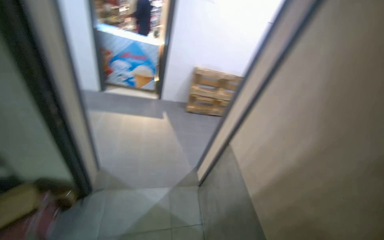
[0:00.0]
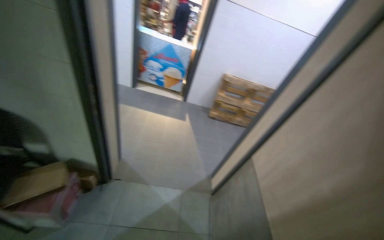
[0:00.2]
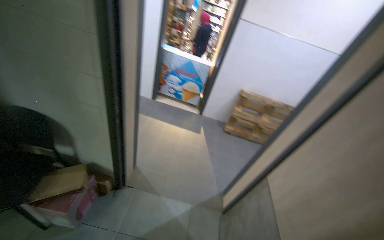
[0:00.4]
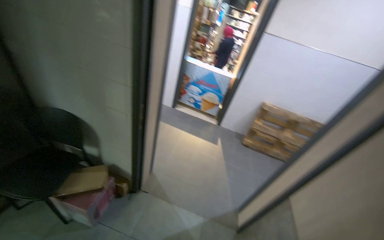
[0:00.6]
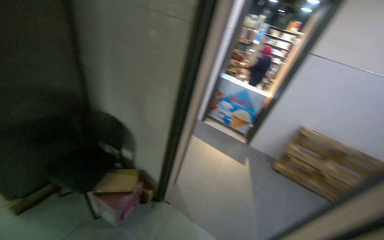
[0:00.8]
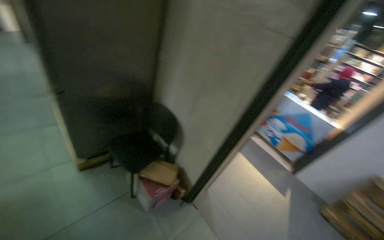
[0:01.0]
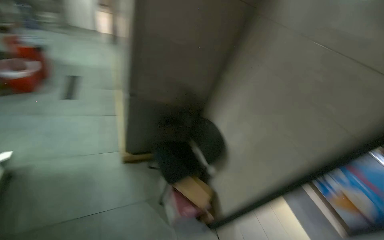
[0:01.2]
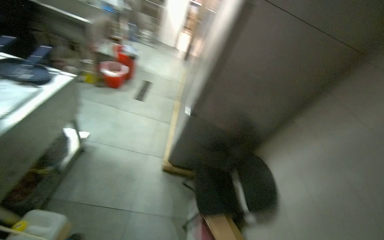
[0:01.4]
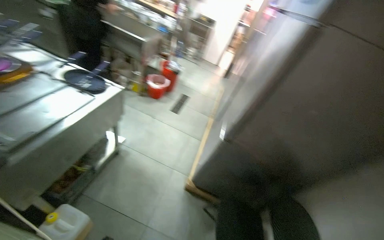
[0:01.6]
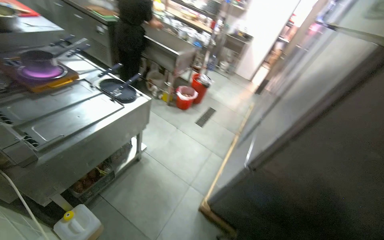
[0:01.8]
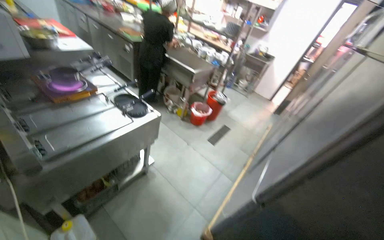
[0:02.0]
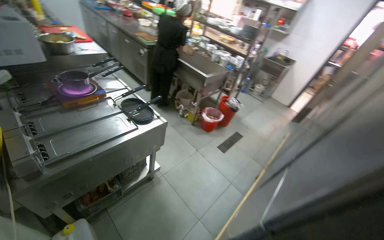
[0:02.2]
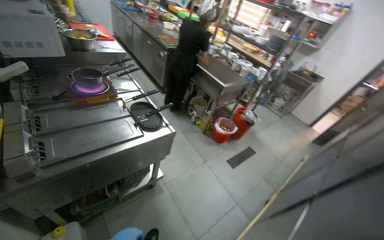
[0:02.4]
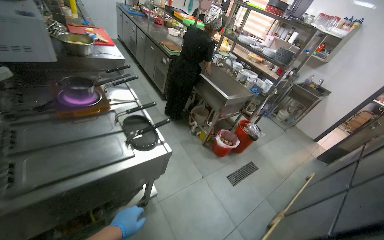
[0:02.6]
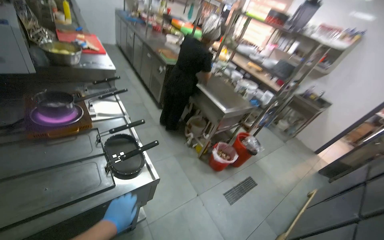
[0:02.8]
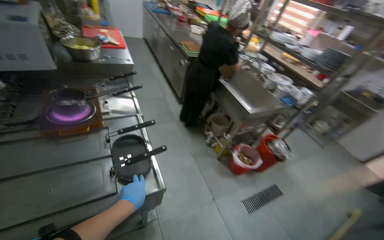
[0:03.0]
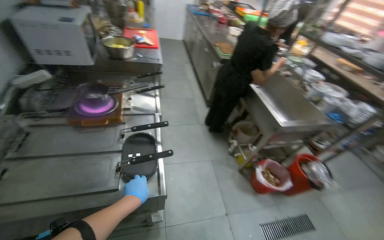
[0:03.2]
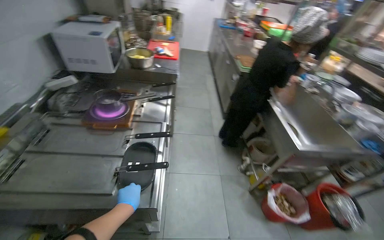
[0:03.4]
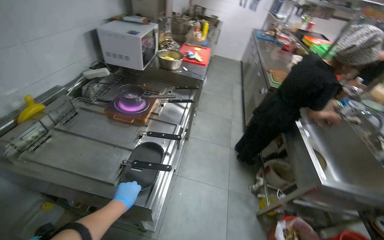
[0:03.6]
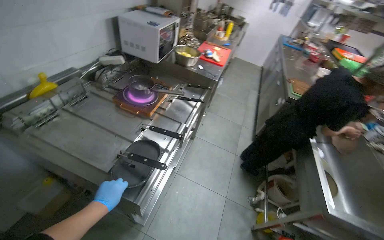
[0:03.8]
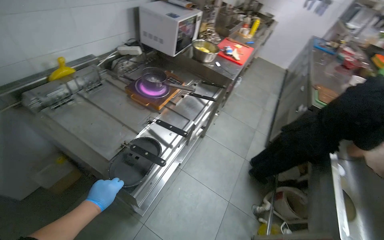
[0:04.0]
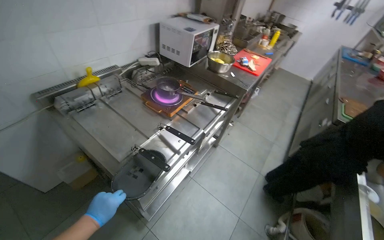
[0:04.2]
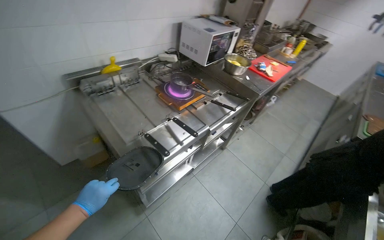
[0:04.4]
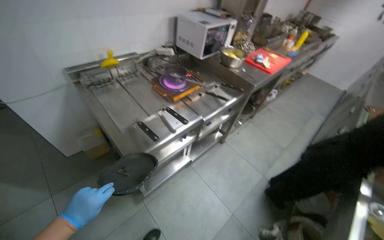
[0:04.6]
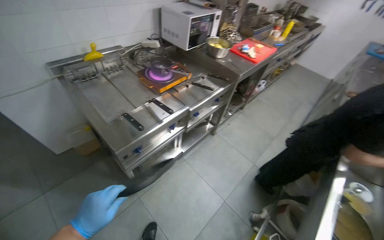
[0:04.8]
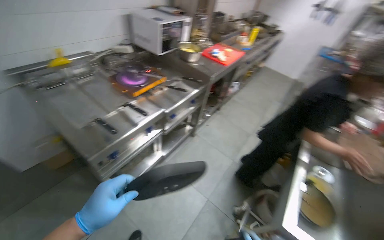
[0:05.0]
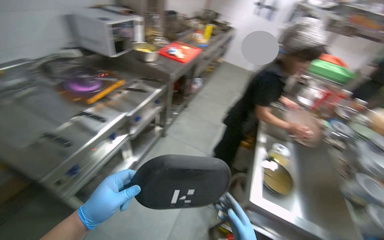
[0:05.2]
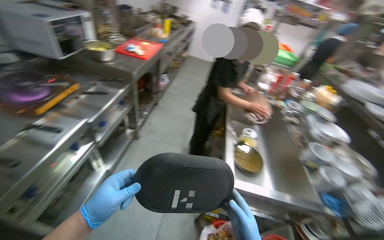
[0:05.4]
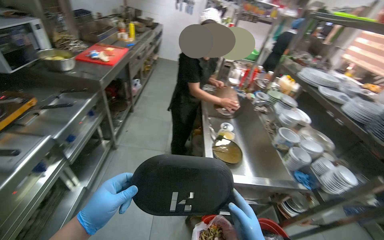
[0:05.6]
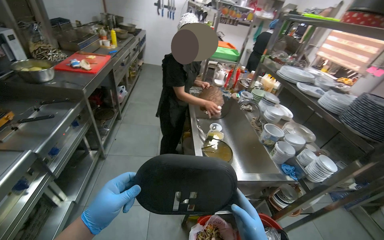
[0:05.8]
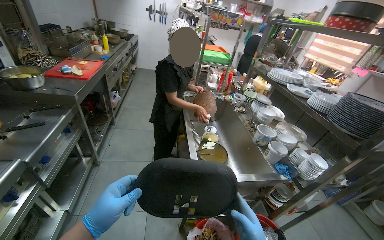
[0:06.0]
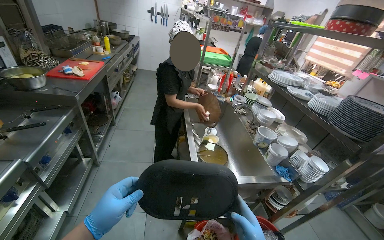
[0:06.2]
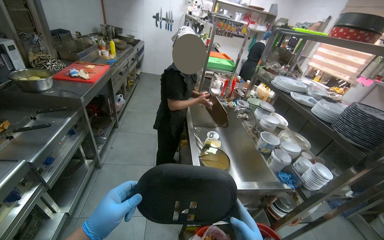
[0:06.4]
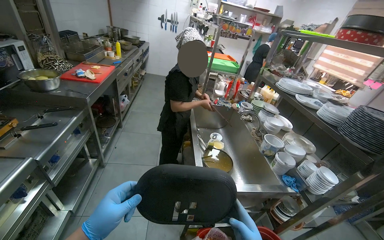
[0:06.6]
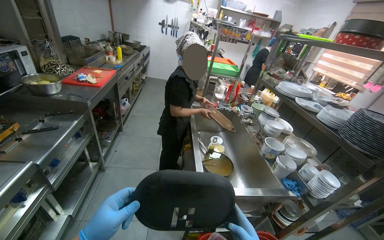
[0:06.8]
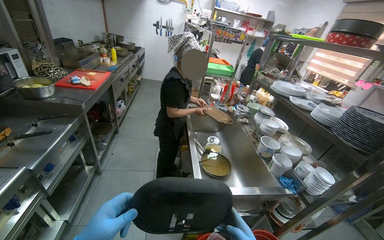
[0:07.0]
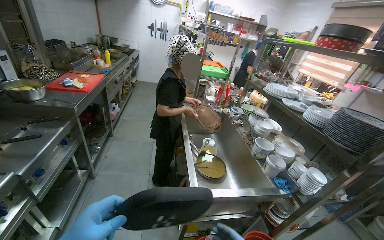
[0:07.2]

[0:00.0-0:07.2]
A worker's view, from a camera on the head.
Job: preparing food.
The whole recording: Adding product to boiling water and storing in refrigerator. The worker adds the product into the boiling water, then places the remaining portion into the refrigerator.
0:00.0 to 0:01.4: The head travels about 60 cm. The head turns to the left by some 100 degrees. The wearer looks roughly 25 degrees further upward.
0:01.4 to 0:02.8: The camera travels some 70 cm. The wearer looks about 50 degrees further to the left. The view tips upward by approximately 20 degrees.
0:02.8 to 0:04.4: The camera travels roughly 60 cm. The wearer looks about 80 degrees further to the left.
0:04.4 to 0:05.8: The camera is carried about 40 cm. The head turns to the right by roughly 50 degrees.

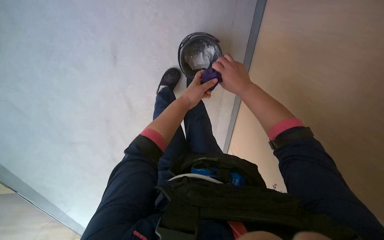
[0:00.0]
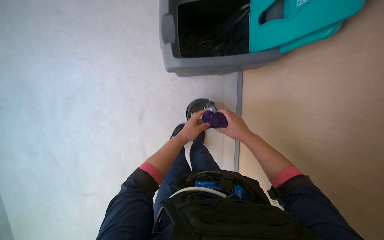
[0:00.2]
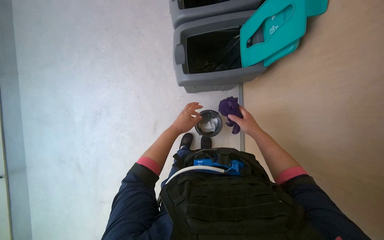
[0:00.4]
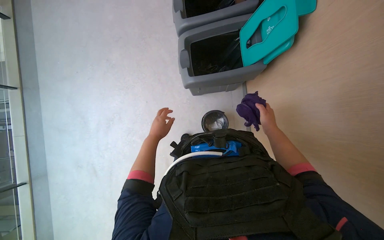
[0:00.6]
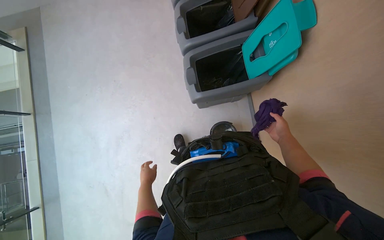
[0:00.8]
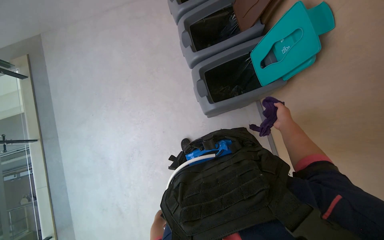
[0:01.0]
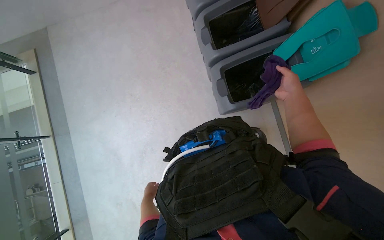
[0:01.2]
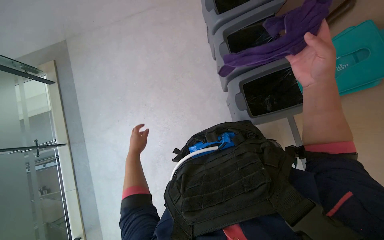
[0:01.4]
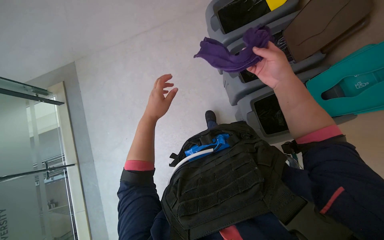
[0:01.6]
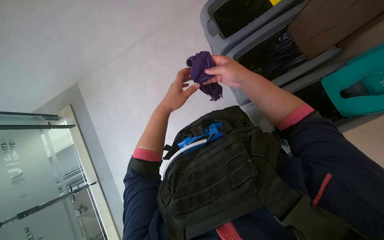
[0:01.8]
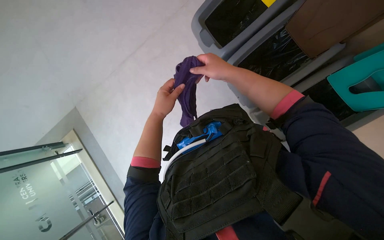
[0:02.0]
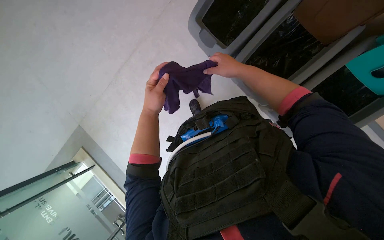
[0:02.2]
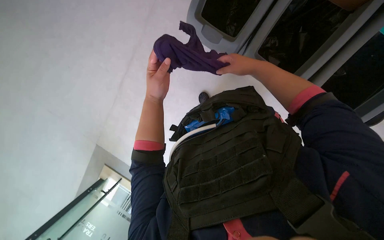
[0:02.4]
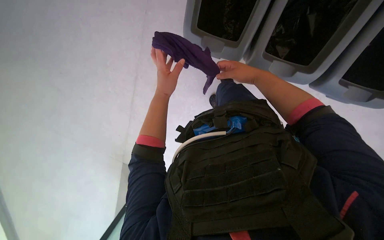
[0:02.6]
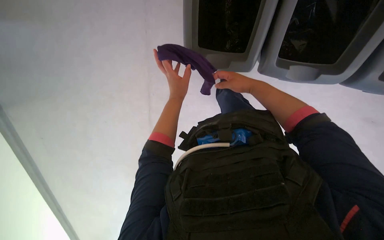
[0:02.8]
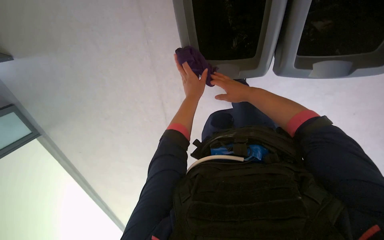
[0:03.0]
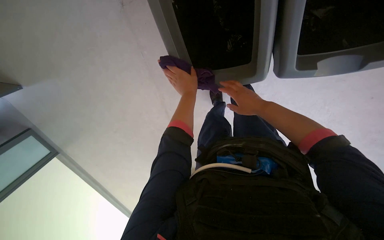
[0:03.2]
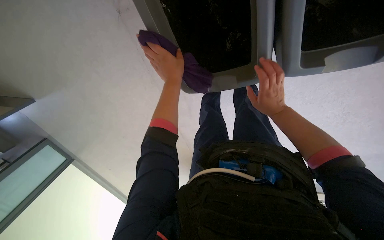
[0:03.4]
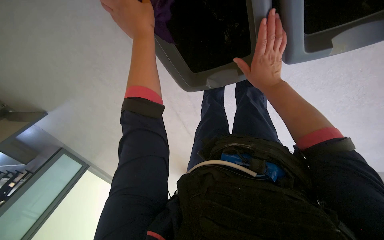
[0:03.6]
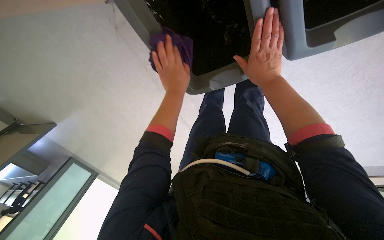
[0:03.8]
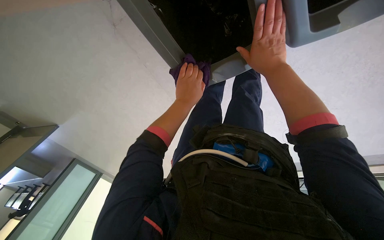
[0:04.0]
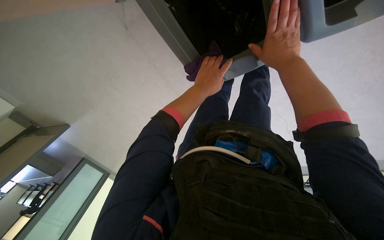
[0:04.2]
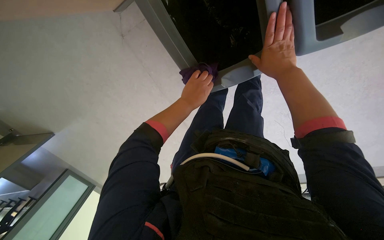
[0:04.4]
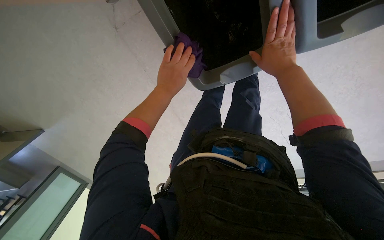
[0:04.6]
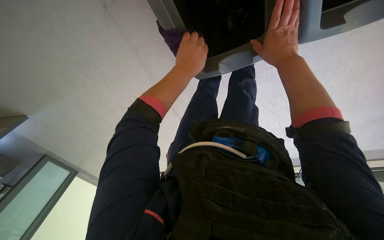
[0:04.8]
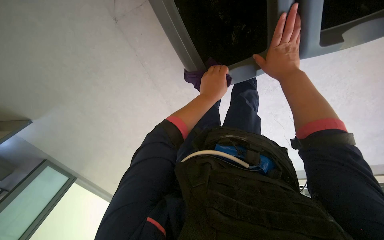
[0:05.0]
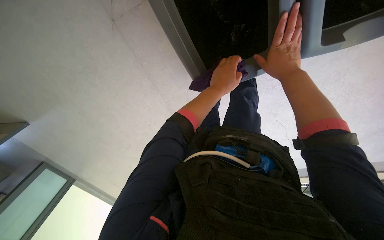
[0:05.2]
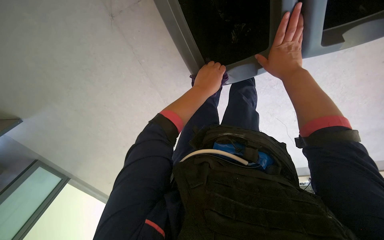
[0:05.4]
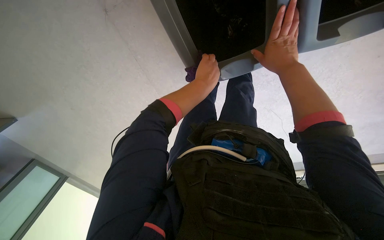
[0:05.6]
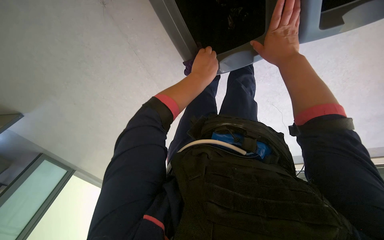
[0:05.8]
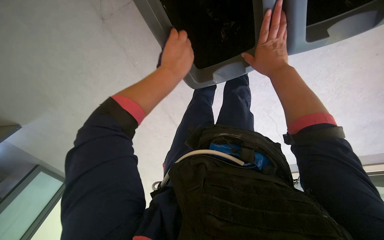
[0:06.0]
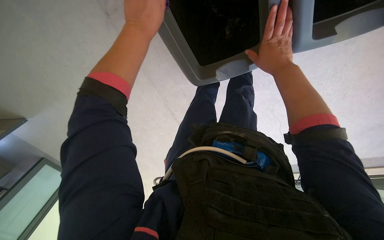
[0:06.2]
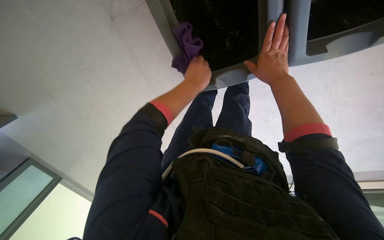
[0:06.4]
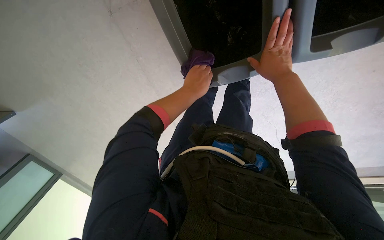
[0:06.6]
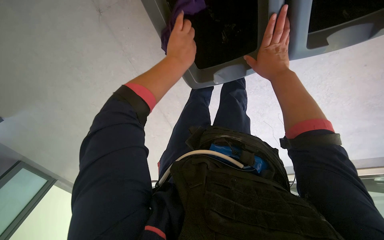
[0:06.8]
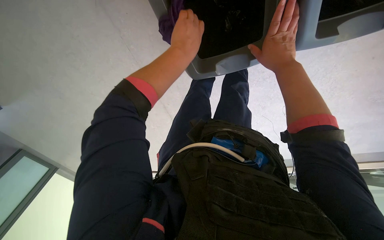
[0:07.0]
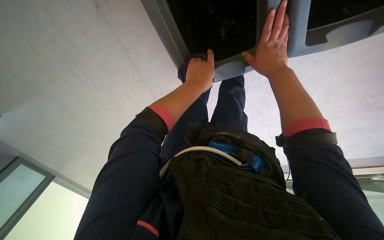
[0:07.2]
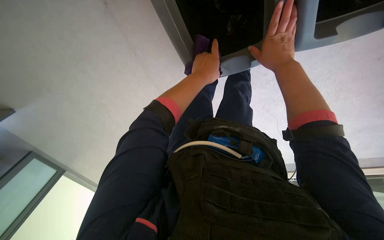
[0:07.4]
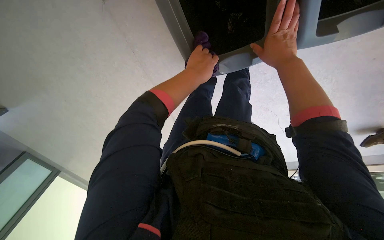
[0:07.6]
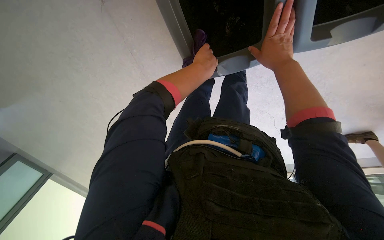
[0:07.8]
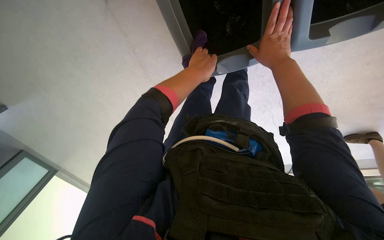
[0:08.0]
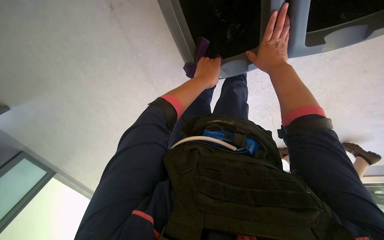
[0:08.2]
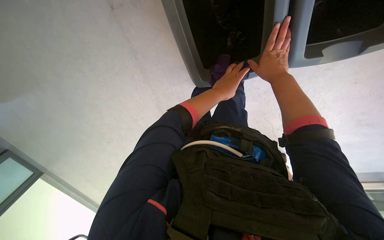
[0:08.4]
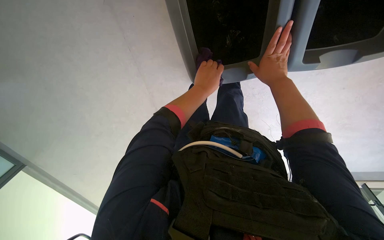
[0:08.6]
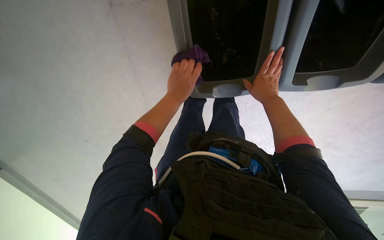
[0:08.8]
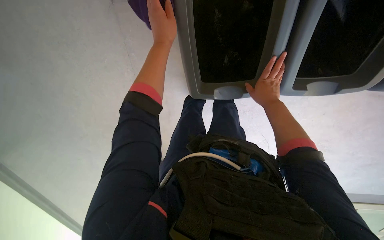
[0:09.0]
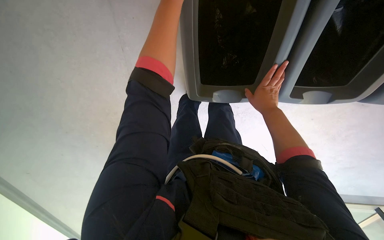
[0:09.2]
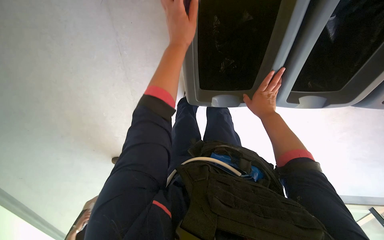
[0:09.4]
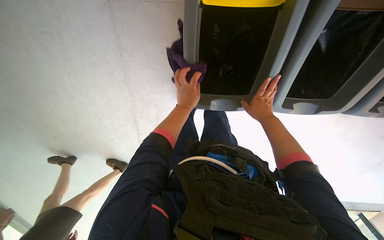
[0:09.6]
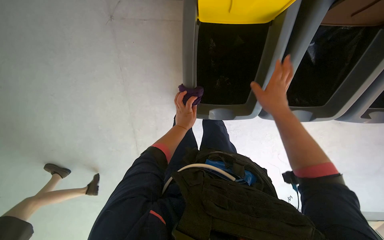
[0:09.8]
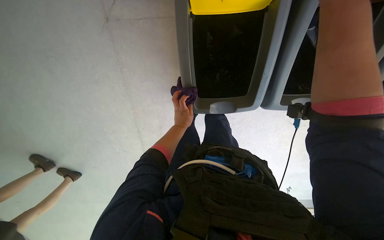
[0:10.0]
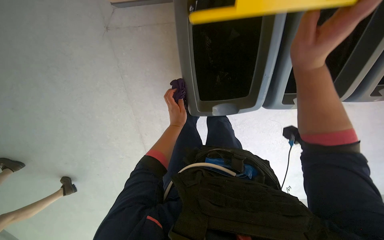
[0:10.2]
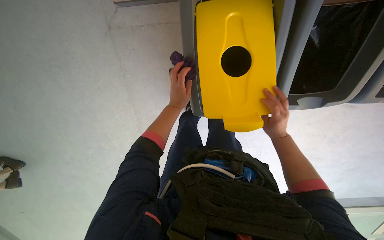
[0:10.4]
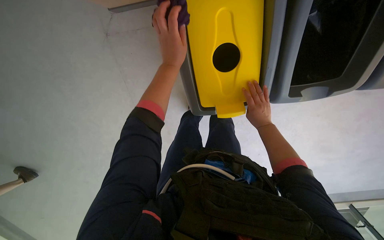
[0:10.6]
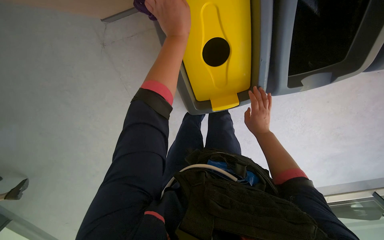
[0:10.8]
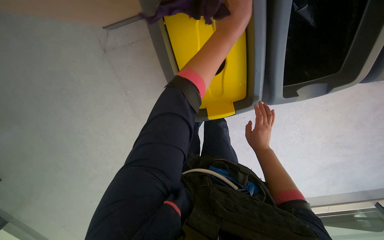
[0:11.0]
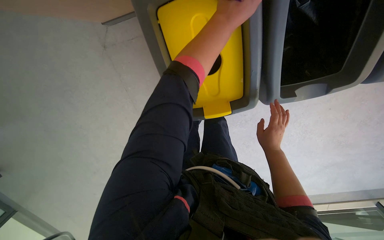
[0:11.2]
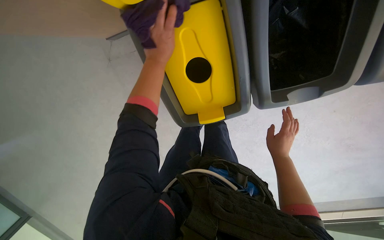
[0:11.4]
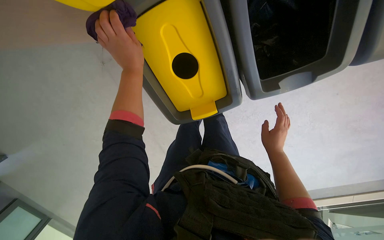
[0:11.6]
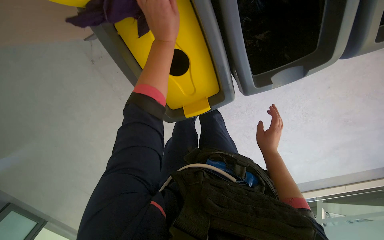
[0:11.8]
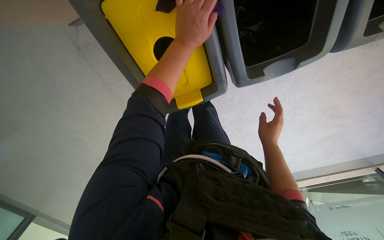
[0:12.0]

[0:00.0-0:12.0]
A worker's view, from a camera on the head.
Job: wiping surfaces.
The whole recording: Wiping recycling bins. The worker wipes the tops of the recycling bins with a cloth.
0:00.0 to 0:01.6: The camera is carried about 70 cm. The camera pitches upward, by roughly 25 degrees.
0:01.6 to 0:03.0: The left hand is displaced up the picture by about 20 cm; the right hand is displaced to the left by approximately 20 cm.
0:03.0 to 0:04.4: The left hand reaches some 15 cm nearer to the camera, then returns.
0:04.4 to 0:06.0: The left hand moves nearer and farther over approximately 15 cm, changing direction 2 times.
0:06.0 to 0:07.6: The left hand reaches approximately 10 cm farther from the camera, then returns.
0:07.6 to 0:09.0: The left hand is displaced to the left by some 10 cm.
0:09.0 to 0:10.4: The right hand moves roughly 30 cm nearer to the camera and comes back. Meanwhile the left hand goes up and down the picture, some 35 cm each way, reversing 2 times.
0:10.4 to 0:12.0: The left hand swings left and right, about 30 cm each way, with 2 reversals. Meanwhile the right hand travels farther from the camera by some 10 cm.
